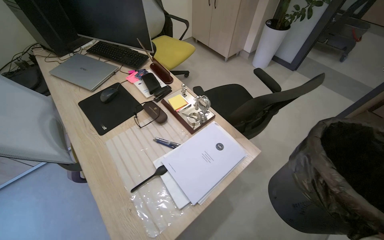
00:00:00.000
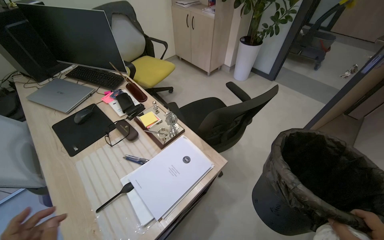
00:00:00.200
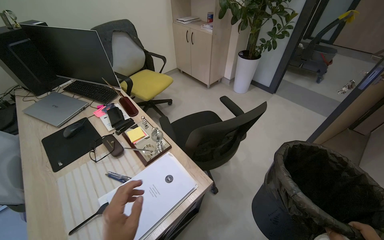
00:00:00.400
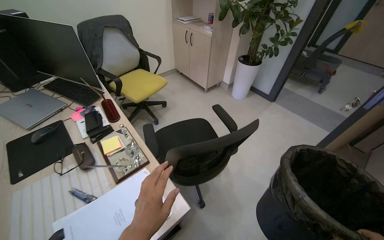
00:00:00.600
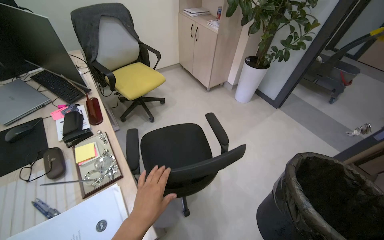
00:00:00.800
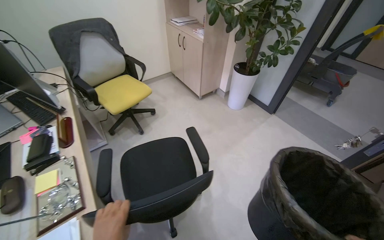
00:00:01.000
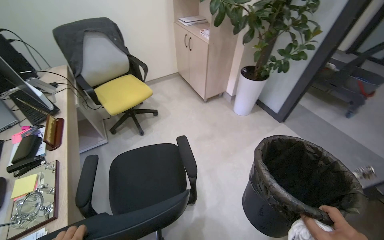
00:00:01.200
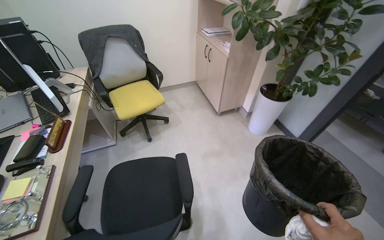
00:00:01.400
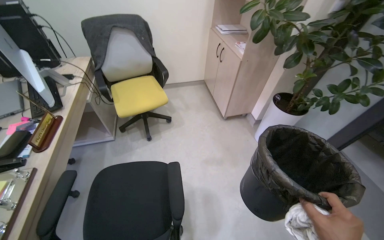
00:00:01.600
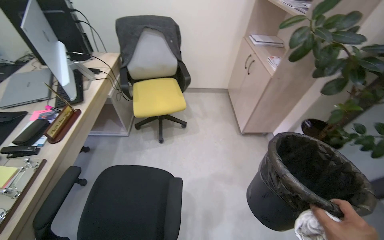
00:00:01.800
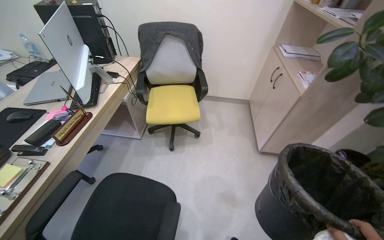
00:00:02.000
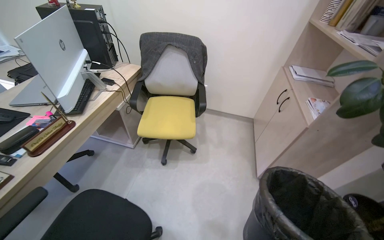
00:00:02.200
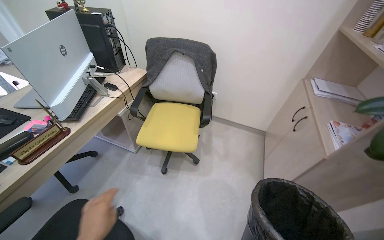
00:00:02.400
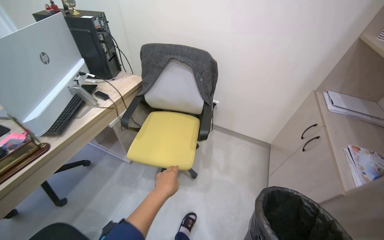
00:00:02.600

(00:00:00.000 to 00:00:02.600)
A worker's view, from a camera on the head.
Job: organizing items.
The whole recording: Tidying office items. The worker tidies various items in the office, including a plant, papers, chairs, and a jacket.
00:00:00.000 - 00:00:01.200: The wearer moves about 80 cm.
00:00:01.200 - 00:00:02.600: The head travels approximately 90 cm. The head rotates approximately 55 degrees to the left.

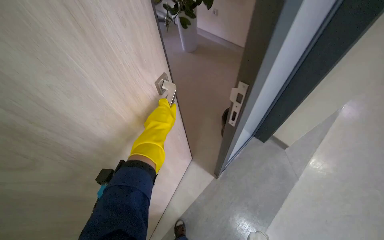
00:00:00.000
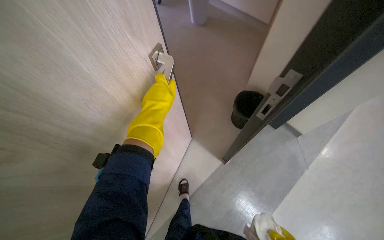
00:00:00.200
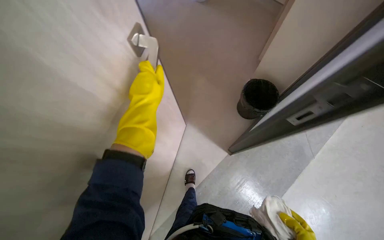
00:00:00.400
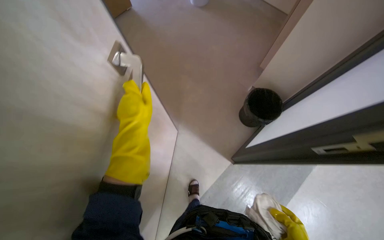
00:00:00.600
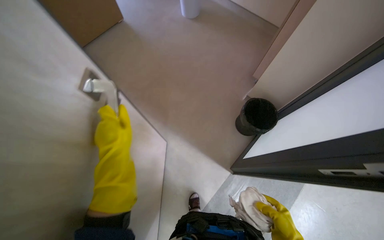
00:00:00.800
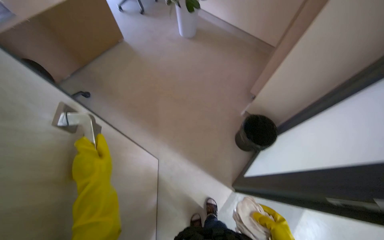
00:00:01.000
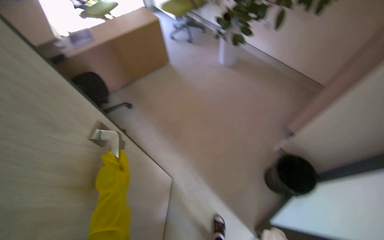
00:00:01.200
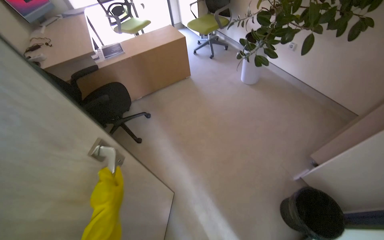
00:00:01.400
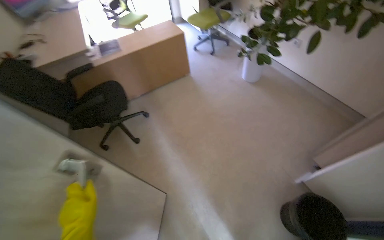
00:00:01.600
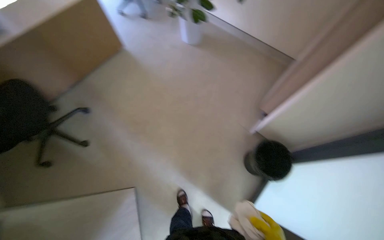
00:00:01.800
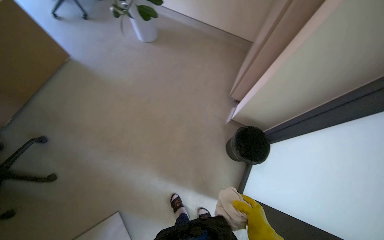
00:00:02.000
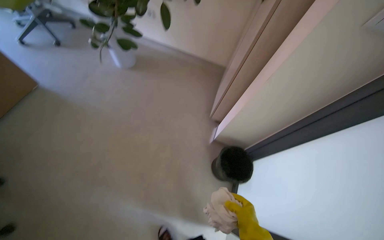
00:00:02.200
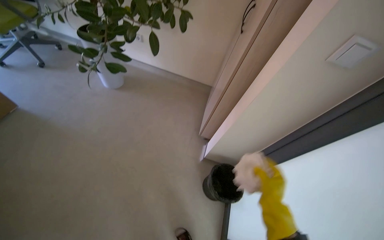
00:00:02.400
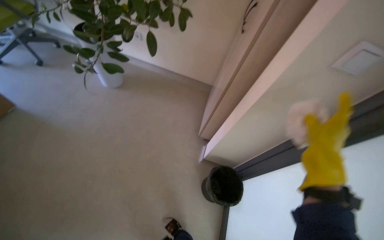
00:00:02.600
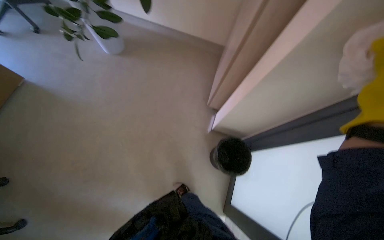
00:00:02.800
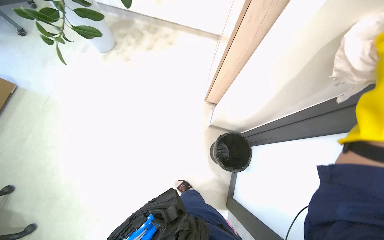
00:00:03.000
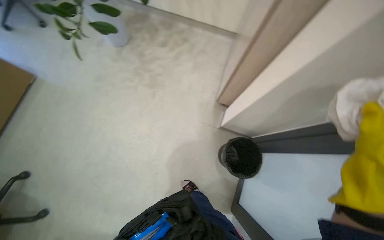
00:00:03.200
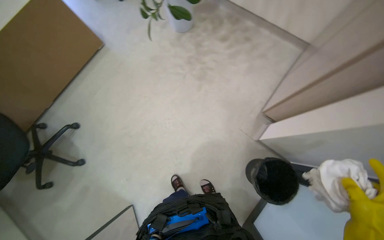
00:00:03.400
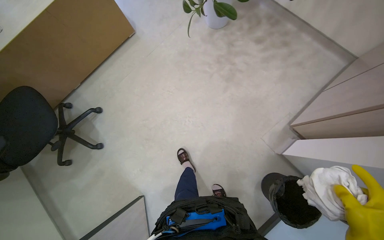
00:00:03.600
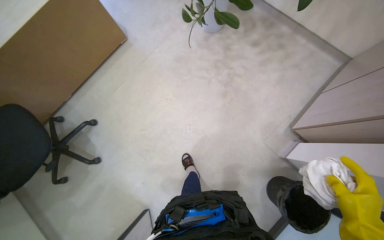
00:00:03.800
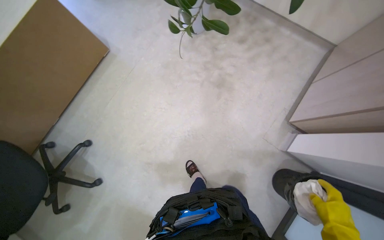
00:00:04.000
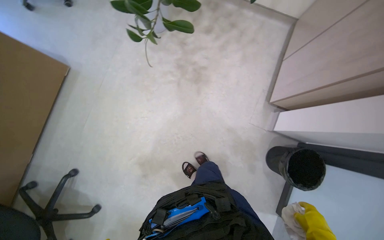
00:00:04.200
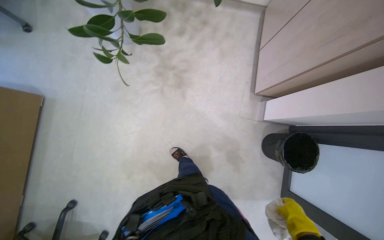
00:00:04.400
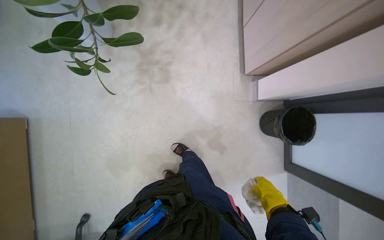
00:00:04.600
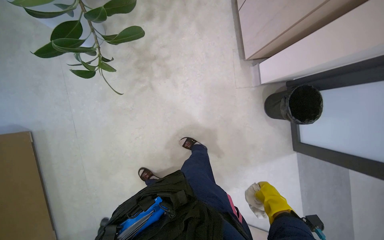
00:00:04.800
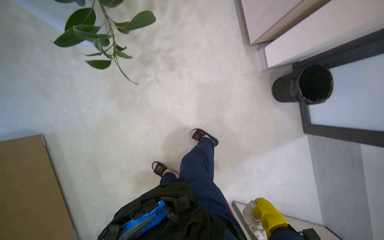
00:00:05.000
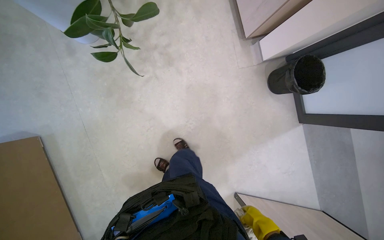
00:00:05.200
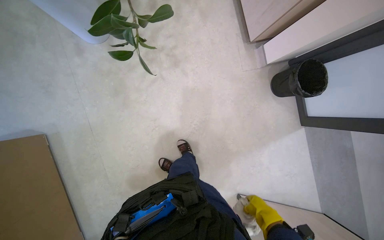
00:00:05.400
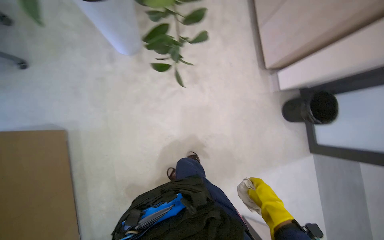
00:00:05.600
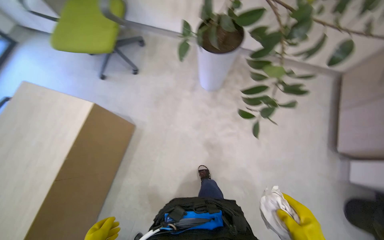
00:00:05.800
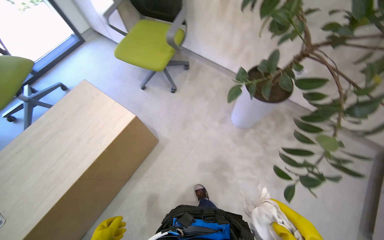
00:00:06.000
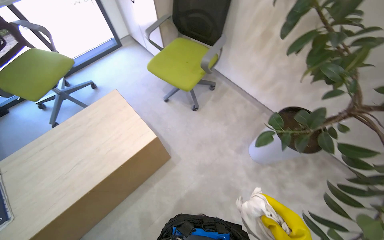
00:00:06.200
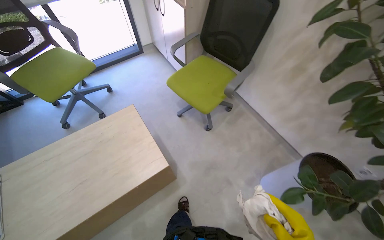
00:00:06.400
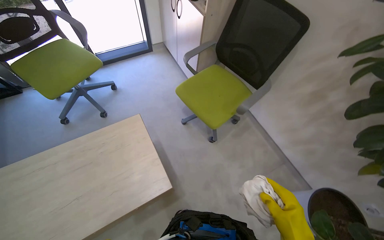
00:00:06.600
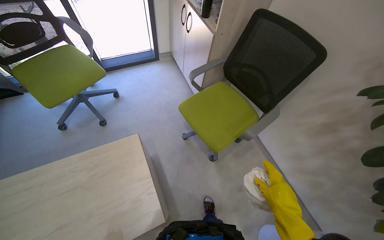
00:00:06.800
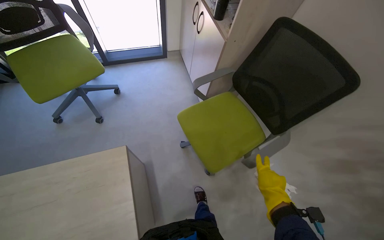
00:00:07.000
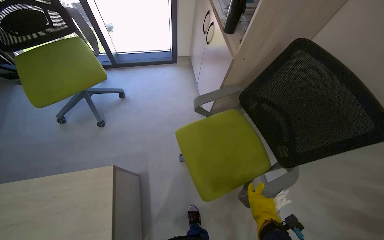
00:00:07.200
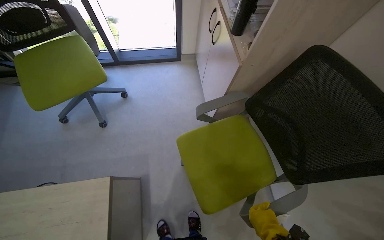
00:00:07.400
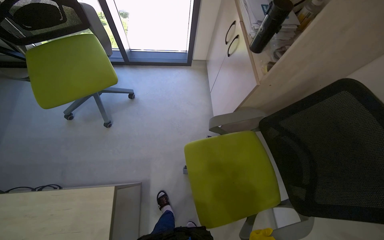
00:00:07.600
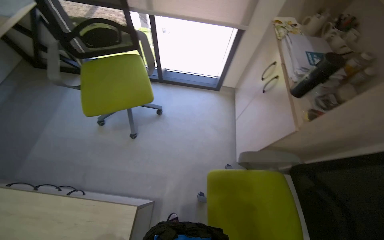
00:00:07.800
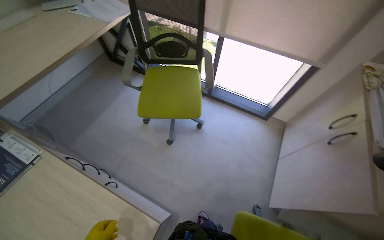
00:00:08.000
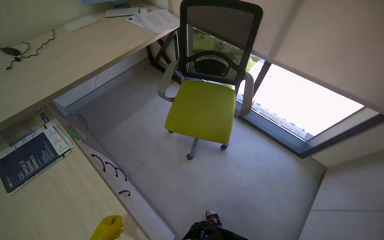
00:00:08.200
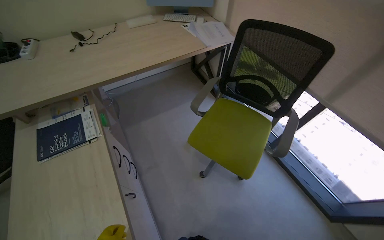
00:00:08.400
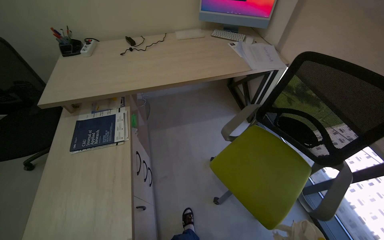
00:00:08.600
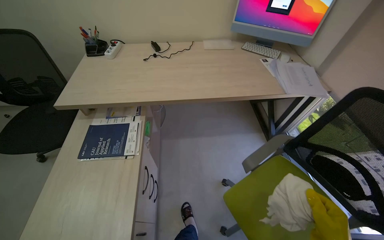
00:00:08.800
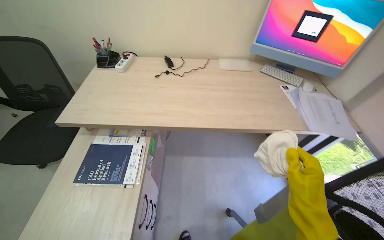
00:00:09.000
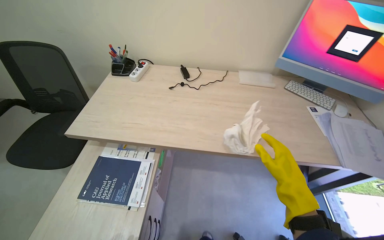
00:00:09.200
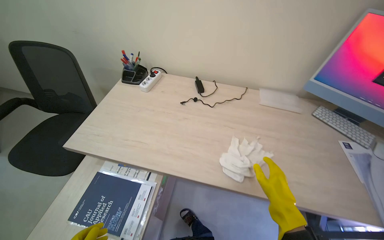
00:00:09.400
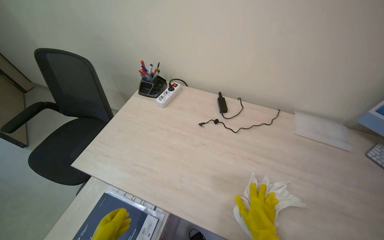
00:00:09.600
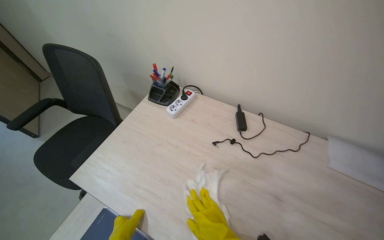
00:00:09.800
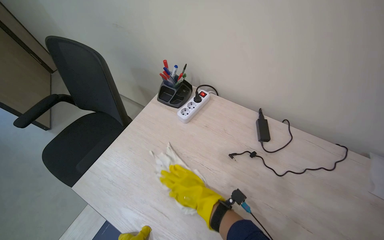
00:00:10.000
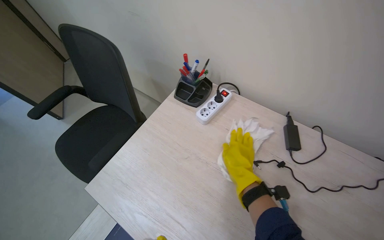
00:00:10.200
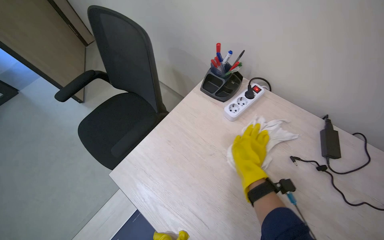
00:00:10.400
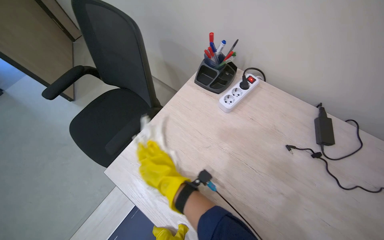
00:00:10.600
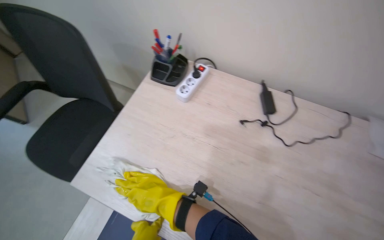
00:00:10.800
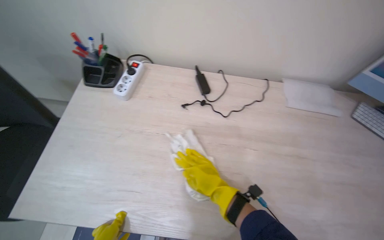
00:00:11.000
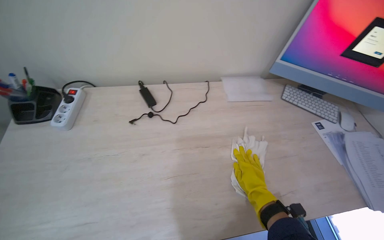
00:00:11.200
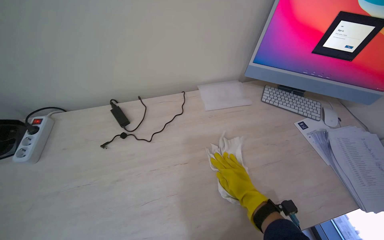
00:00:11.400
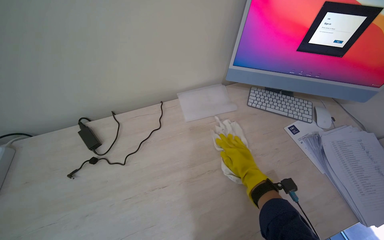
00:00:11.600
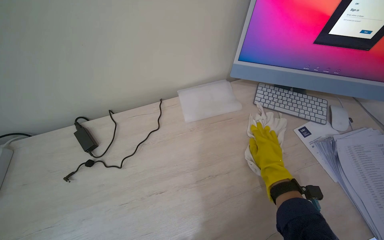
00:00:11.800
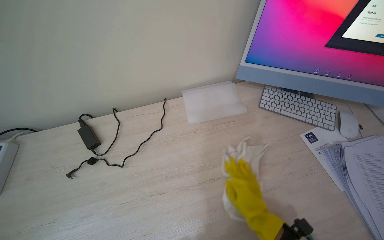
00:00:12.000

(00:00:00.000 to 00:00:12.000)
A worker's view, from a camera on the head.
Job: wiping surfaces.
The whole recording: Wiping office surfaces. The worker wipes various surfaces in the office, including desks, chairs, and door handles, with a cloth.
00:00:00.000 - 00:00:01.600: The view pans to the left by some 25 degrees.
00:00:01.600 - 00:00:03.000: The camera travels some 50 cm. The head rotates approximately 50 degrees to the right. The view tilts roughly 20 degrees downward.
00:00:04.400 - 00:00:06.000: The wearer moves roughly 60 cm. The wearer looks roughly 30 degrees further to the left. The wearer looks approximately 20 degrees further upward.
00:00:06.000 - 00:00:07.600: The head travels roughly 1 m. The head turns to the left by some 50 degrees.
00:00:07.600 - 00:00:09.000: The camera is carried approximately 80 cm. The wearer looks roughly 95 degrees further to the left. The view tips upward by approximately 20 degrees.
00:00:09.000 - 00:00:10.400: The head travels about 70 cm. The wearer's head swings roughly 40 degrees to the left.
00:00:10.400 - 00:00:12.000: The wearer moves approximately 60 cm. The wearer's head swings approximately 55 degrees to the right.

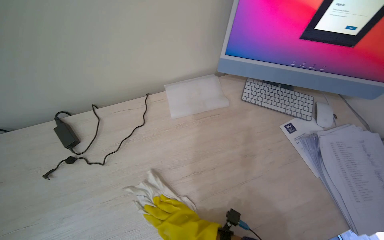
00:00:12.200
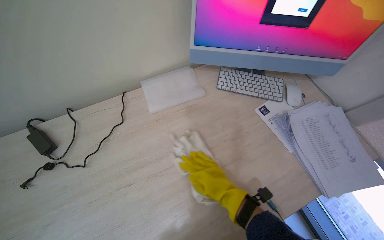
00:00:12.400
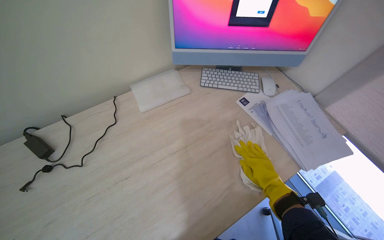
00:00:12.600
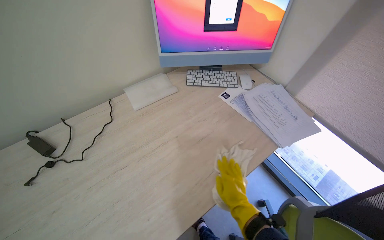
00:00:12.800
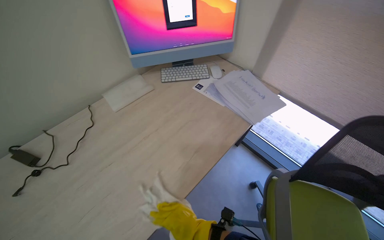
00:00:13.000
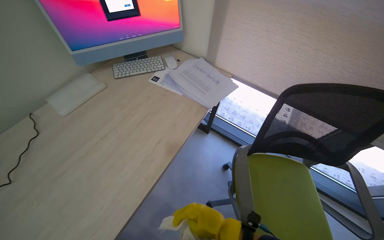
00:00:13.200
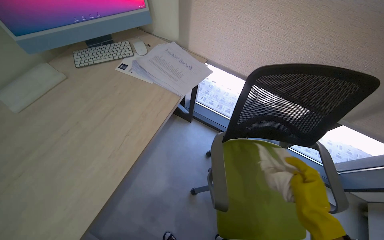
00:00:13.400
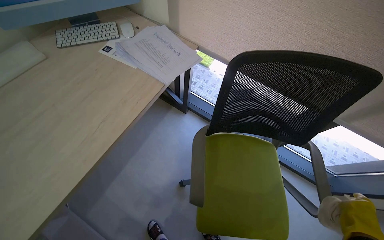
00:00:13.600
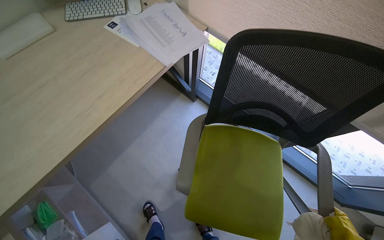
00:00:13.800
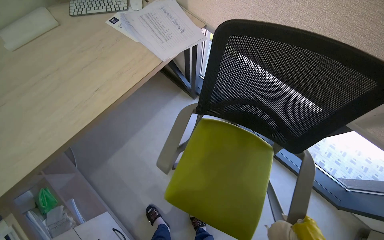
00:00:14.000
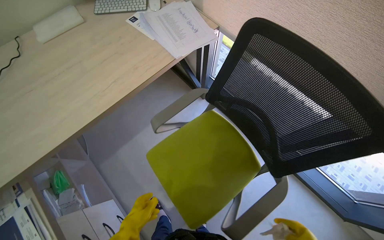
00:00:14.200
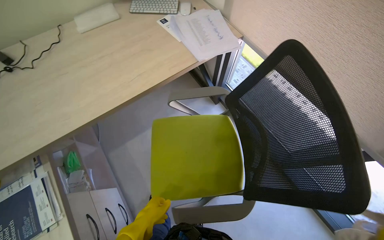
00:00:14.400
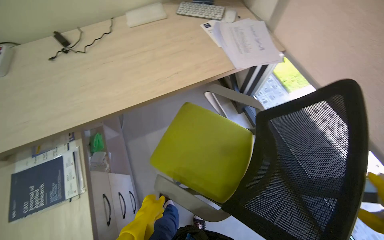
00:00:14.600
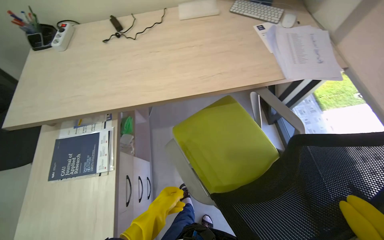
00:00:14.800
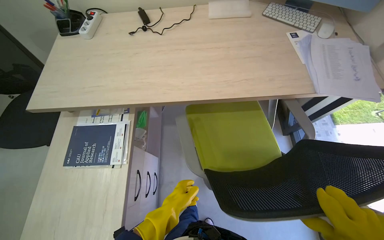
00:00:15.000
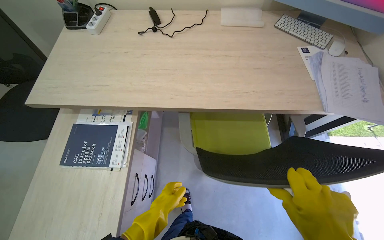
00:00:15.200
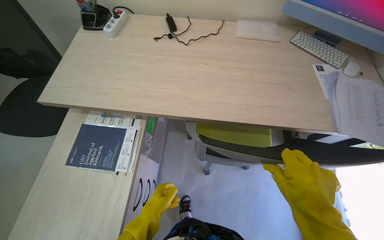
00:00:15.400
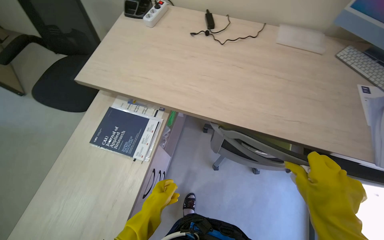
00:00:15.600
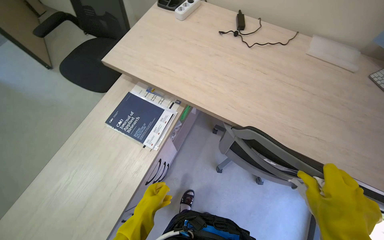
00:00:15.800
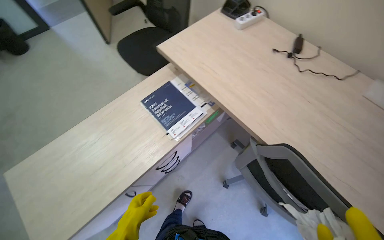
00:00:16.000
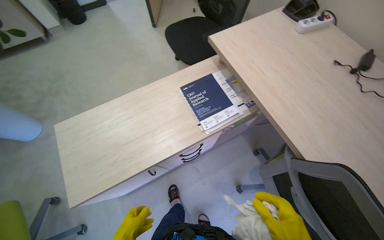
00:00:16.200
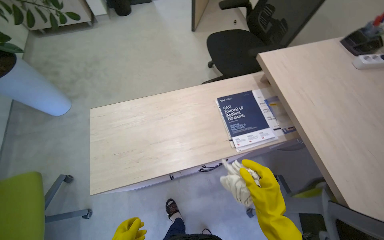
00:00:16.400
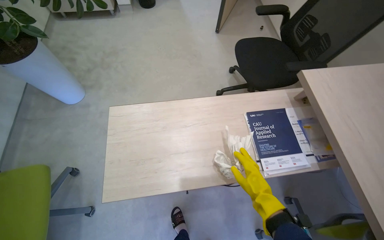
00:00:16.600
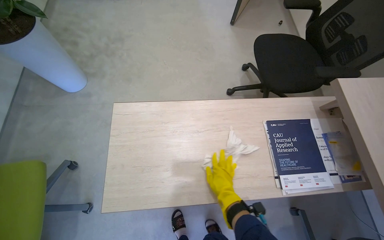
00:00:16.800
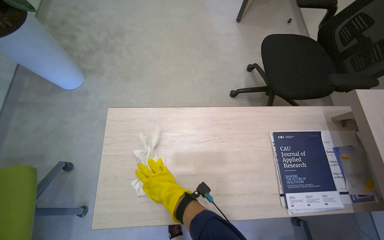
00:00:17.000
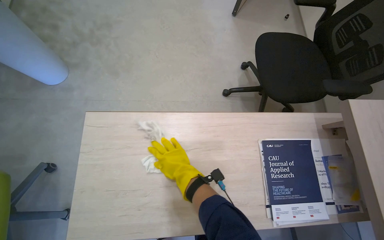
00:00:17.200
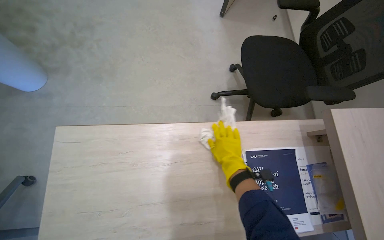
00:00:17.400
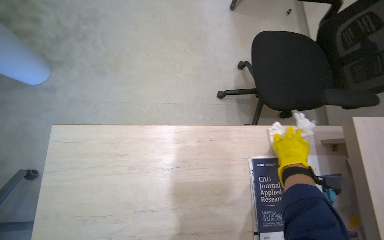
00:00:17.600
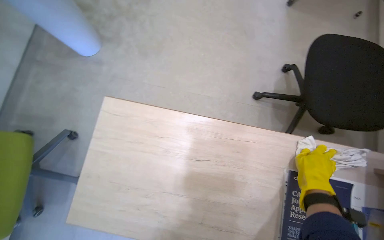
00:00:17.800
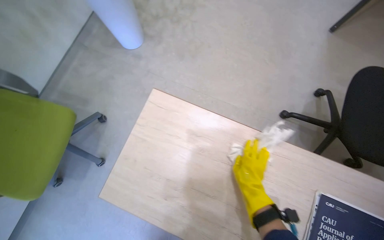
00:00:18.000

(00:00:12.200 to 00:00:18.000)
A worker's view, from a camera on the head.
Job: wiping surfaces.
The whole recording: Wiping office surfaces. The worker wipes various surfaces in the office, including desks, chairs, and door handles, with a cloth.
00:00:12.200 - 00:00:13.600: The camera is carried about 60 cm. The wearer looks about 40 degrees further to the right.
00:00:13.600 - 00:00:15.000: The wearer's head swings some 55 degrees to the left.
00:00:15.000 - 00:00:16.600: The camera is carried approximately 50 cm. The wearer looks about 85 degrees further to the left.
00:00:16.600 - 00:00:18.000: The scene turns roughly 30 degrees clockwise in the picture.
